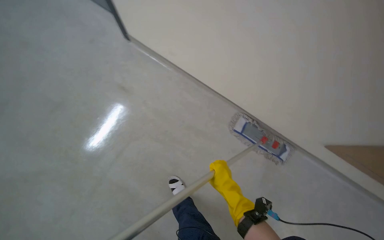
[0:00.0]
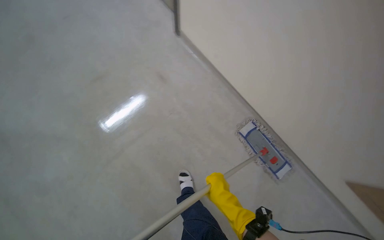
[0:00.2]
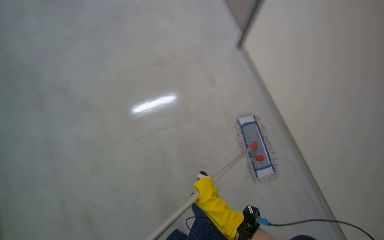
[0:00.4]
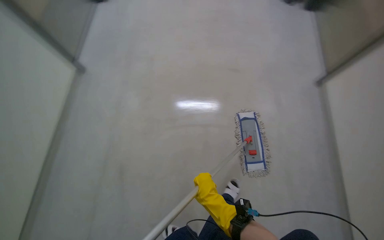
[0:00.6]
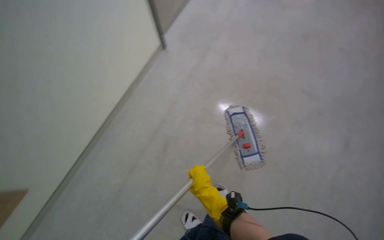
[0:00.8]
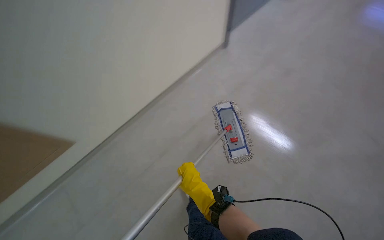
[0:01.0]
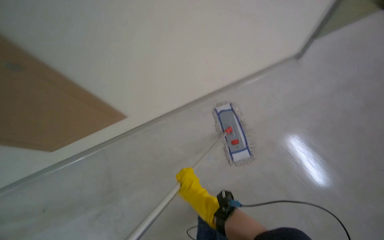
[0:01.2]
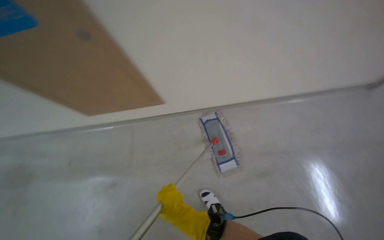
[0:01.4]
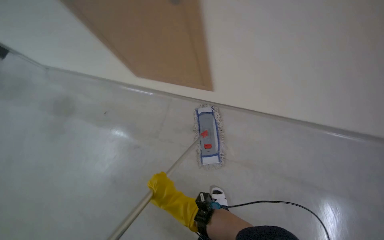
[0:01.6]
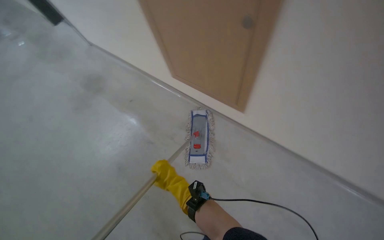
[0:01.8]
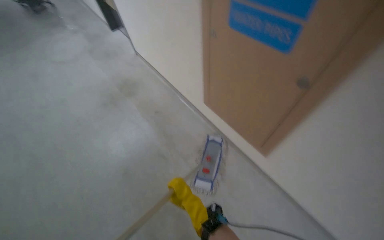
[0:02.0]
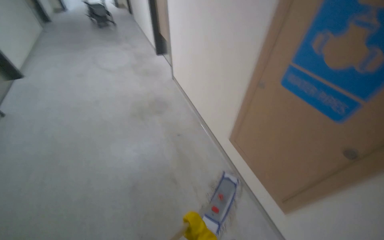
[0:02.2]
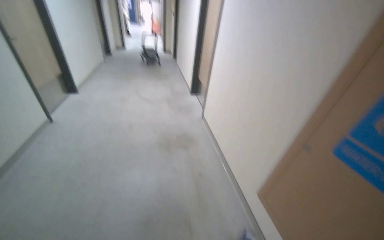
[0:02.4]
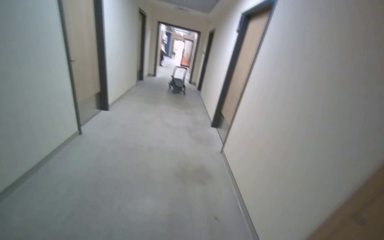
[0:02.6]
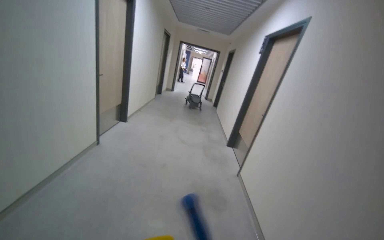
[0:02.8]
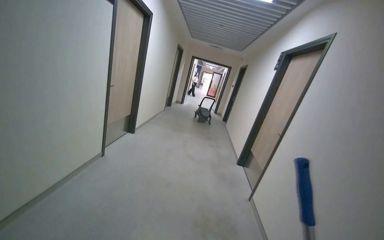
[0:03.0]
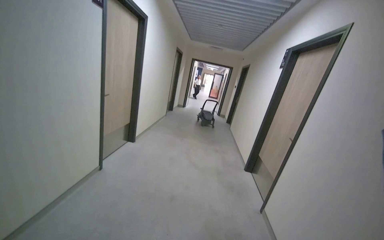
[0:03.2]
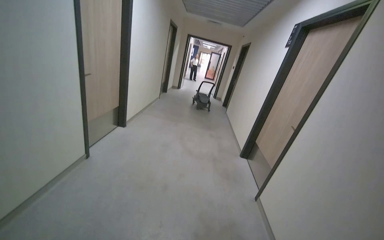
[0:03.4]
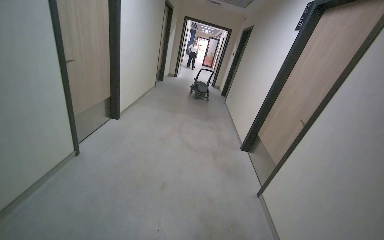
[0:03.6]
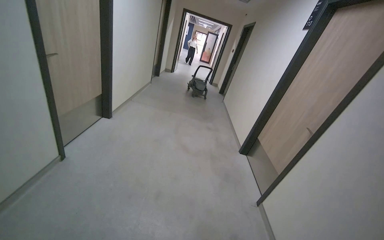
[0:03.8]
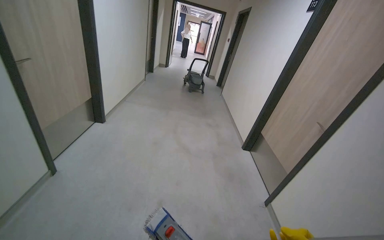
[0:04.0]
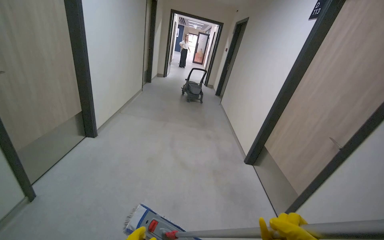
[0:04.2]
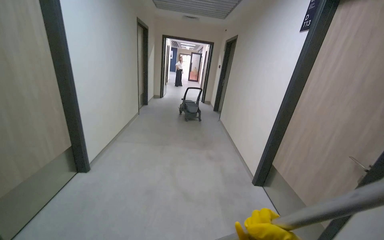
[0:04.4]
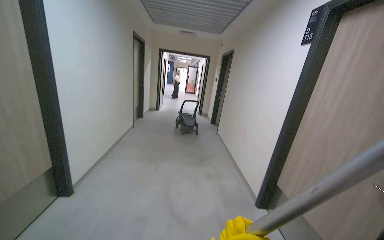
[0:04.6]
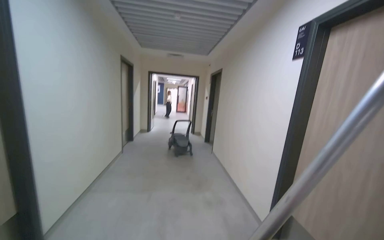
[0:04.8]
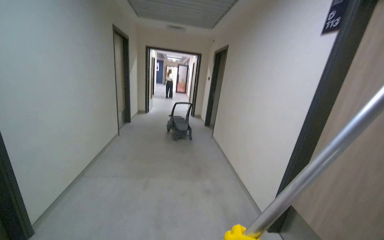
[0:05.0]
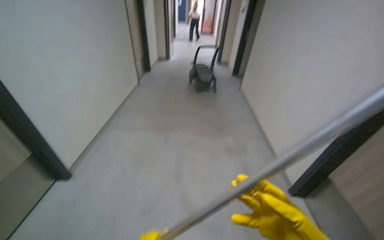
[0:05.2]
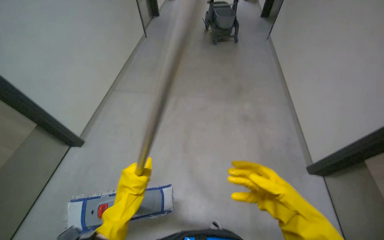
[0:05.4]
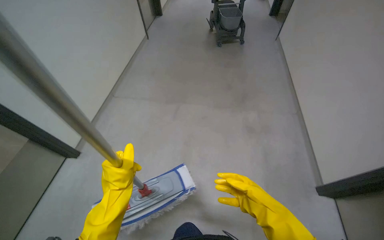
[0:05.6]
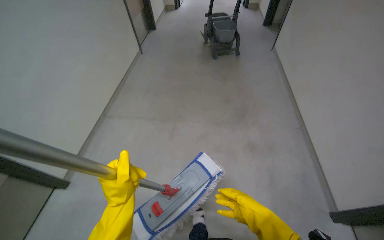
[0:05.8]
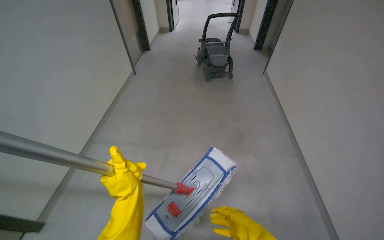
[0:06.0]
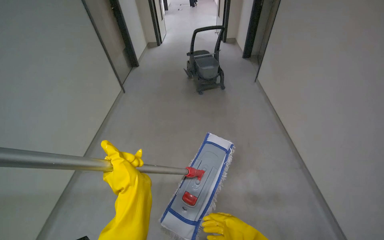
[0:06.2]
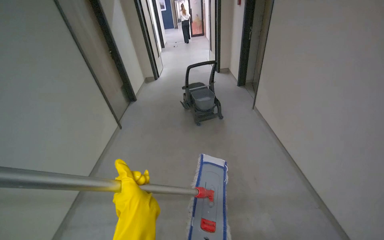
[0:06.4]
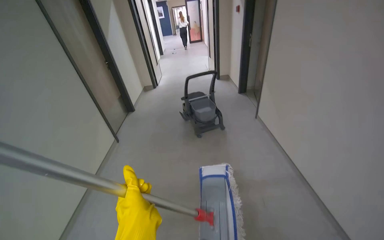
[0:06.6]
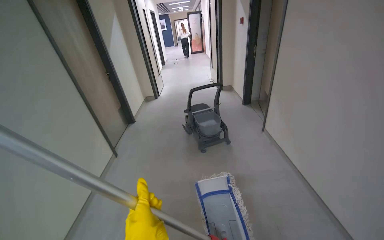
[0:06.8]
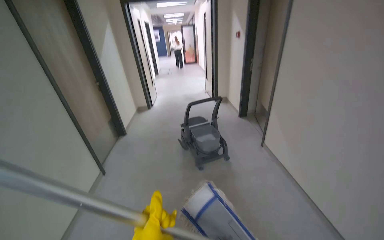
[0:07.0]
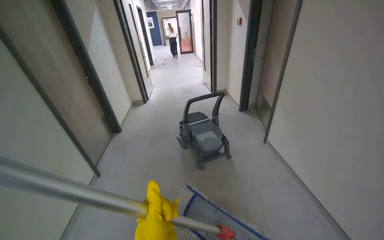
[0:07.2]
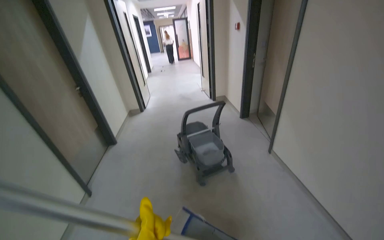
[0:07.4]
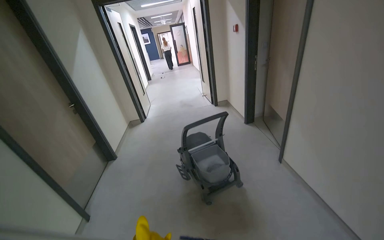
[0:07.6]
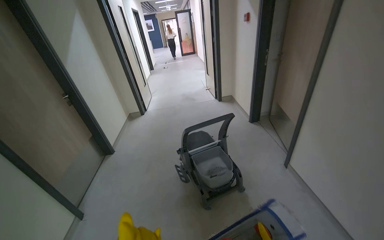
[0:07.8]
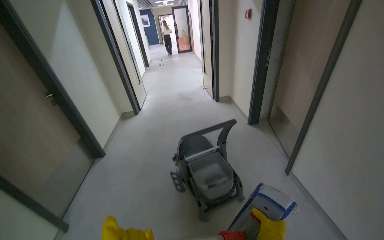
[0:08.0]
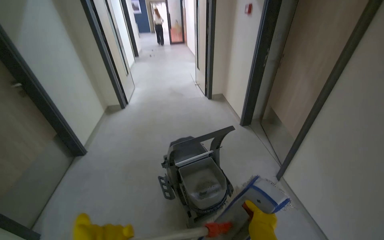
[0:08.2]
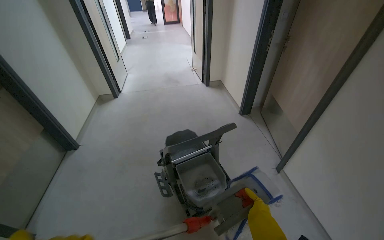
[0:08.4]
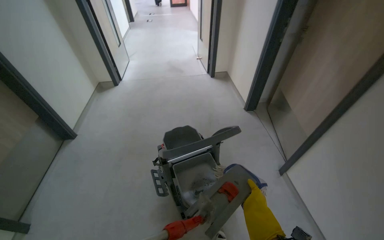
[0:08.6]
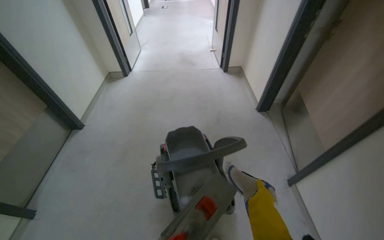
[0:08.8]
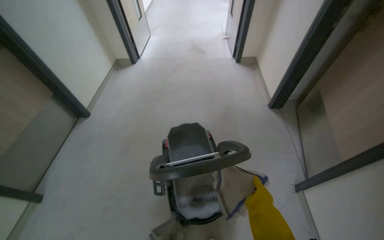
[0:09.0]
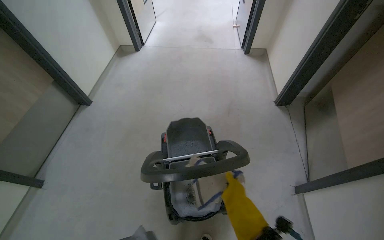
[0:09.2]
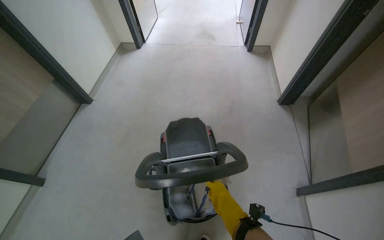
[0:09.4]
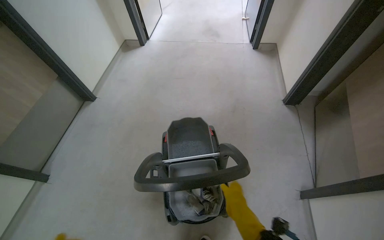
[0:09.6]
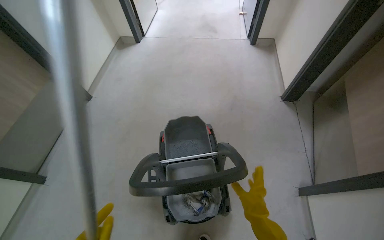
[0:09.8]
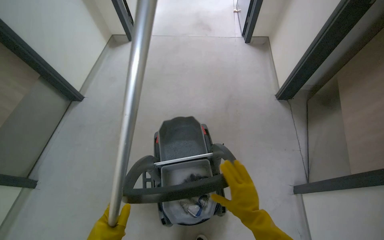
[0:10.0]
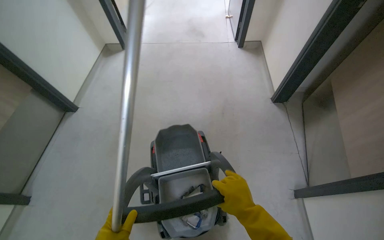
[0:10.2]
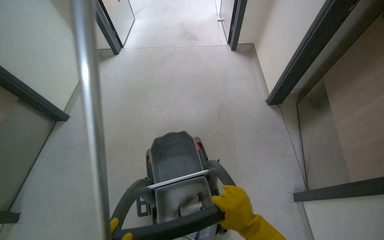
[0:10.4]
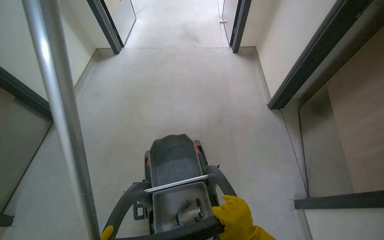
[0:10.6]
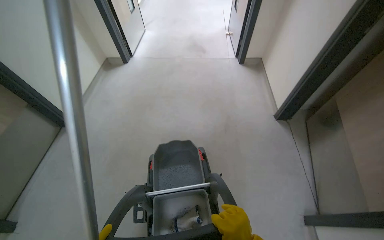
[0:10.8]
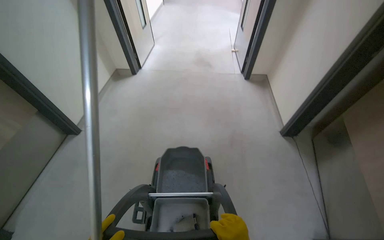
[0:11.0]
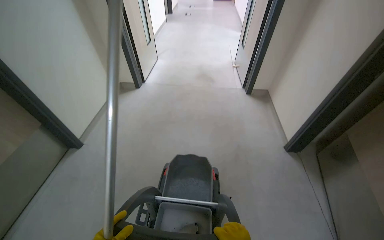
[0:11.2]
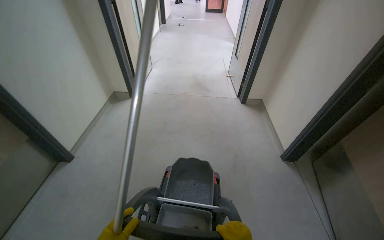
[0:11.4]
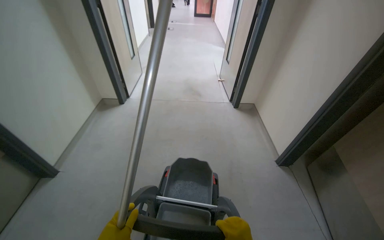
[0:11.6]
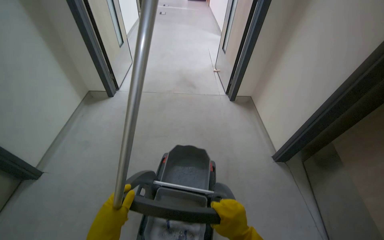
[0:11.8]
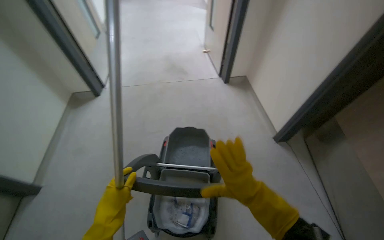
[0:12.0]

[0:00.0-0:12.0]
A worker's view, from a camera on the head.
Job: mopping floor.
The whole recording: Mopping hallway floor. The worker mops the hallway floor, wringing out the mop head and moving the cleaning cart as needed.
0:00.0 to 0:01.6: The view pans to the right by some 20 degrees. The wearer looks approximately 15 degrees further downward. The scene rotates clockwise by roughly 25 degrees.
0:01.6 to 0:03.0: The camera is carried some 90 cm. The wearer's head swings some 70 degrees to the left. The wearer looks roughly 50 degrees further upward.
0:03.0 to 0:04.4: The wearer moves approximately 1 m.
0:04.4 to 0:06.0: The wearer moves some 1 m. The camera pitches downward, by about 15 degrees.
0:06.0 to 0:07.6: The wearer moves approximately 90 cm. The camera pitches upward, by some 20 degrees.
0:07.6 to 0:09.0: The camera is carried about 90 cm. The wearer looks roughly 25 degrees further downward.
0:09.0 to 0:10.4: The right hand moves roughly 20 cm farther from the camera and comes back.
0:10.4 to 0:12.0: The view tilts approximately 10 degrees upward.

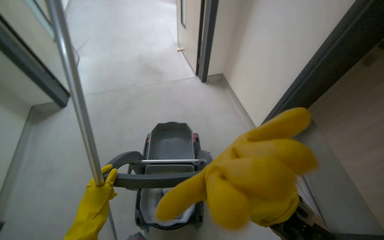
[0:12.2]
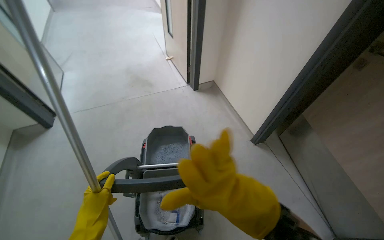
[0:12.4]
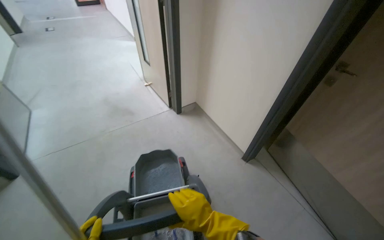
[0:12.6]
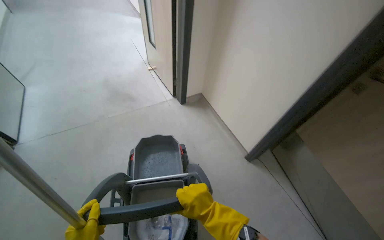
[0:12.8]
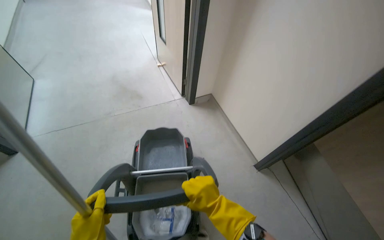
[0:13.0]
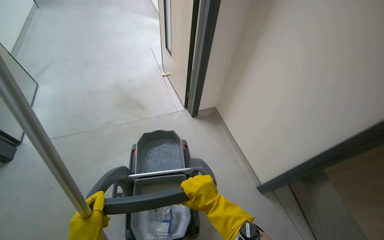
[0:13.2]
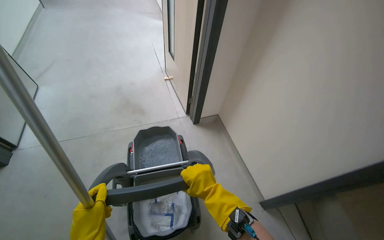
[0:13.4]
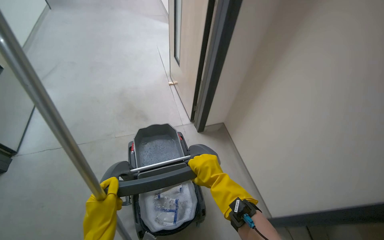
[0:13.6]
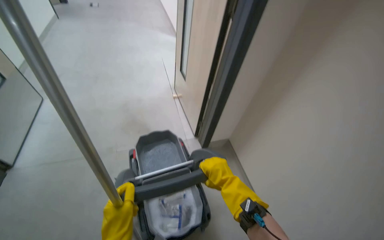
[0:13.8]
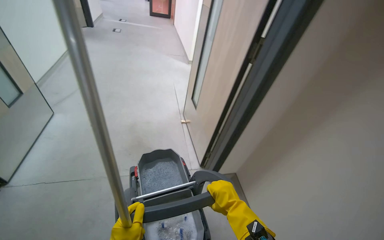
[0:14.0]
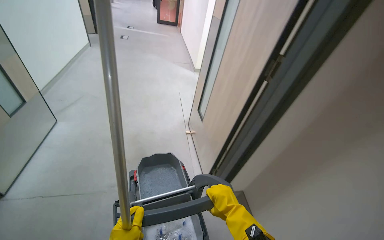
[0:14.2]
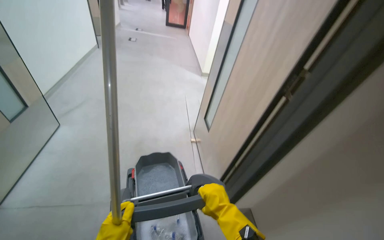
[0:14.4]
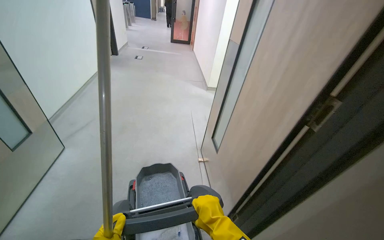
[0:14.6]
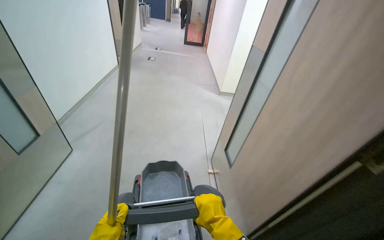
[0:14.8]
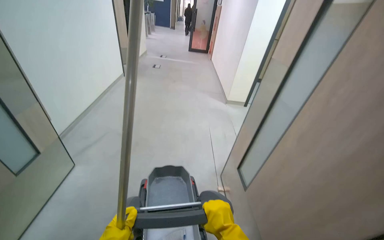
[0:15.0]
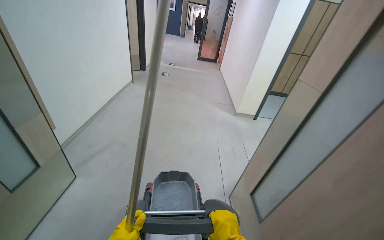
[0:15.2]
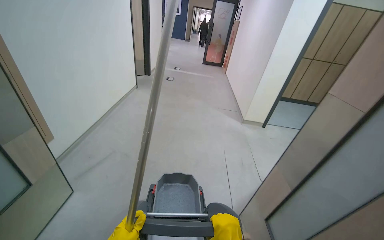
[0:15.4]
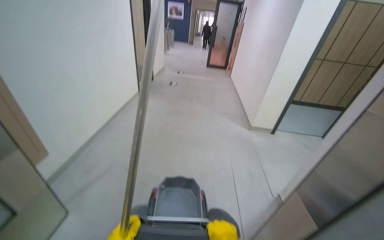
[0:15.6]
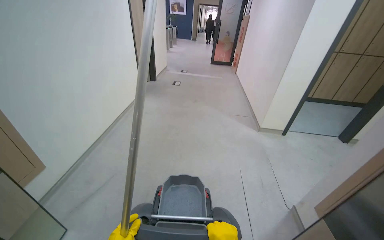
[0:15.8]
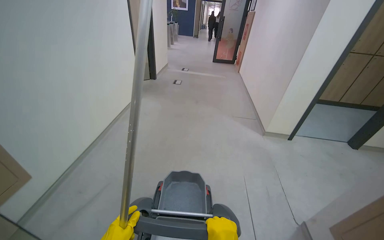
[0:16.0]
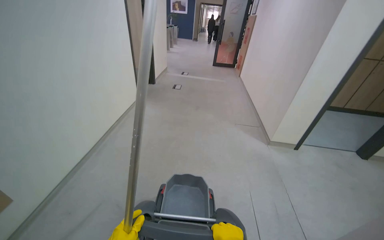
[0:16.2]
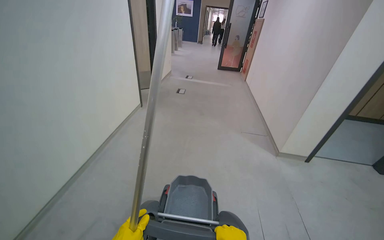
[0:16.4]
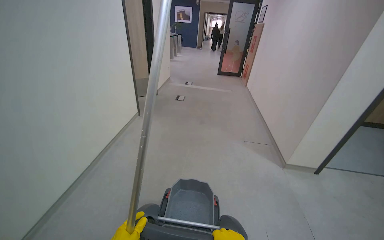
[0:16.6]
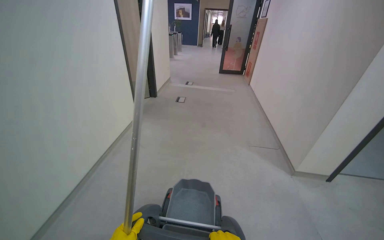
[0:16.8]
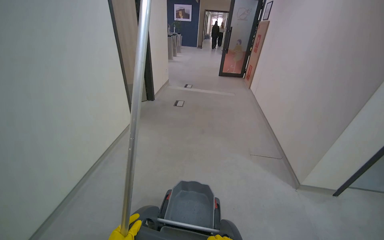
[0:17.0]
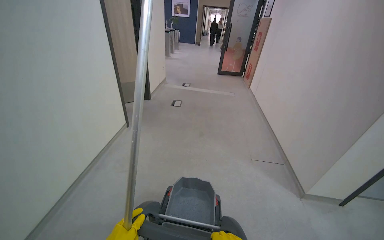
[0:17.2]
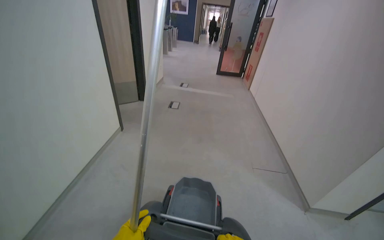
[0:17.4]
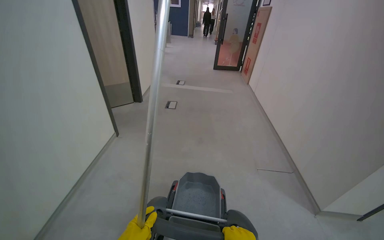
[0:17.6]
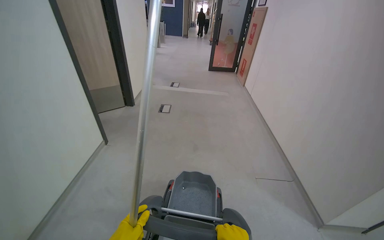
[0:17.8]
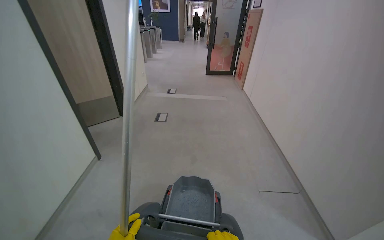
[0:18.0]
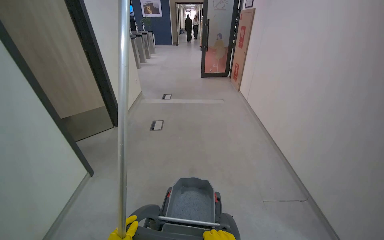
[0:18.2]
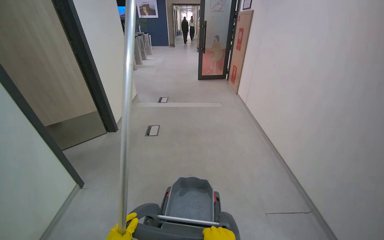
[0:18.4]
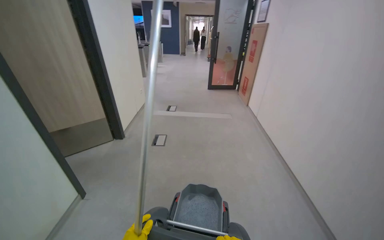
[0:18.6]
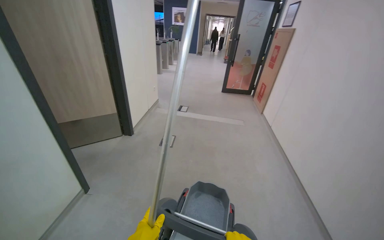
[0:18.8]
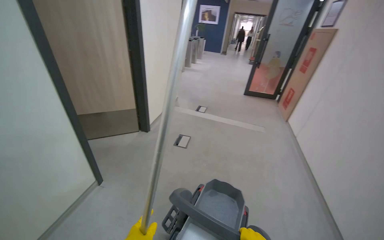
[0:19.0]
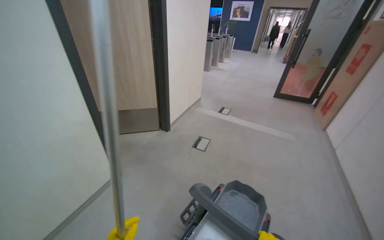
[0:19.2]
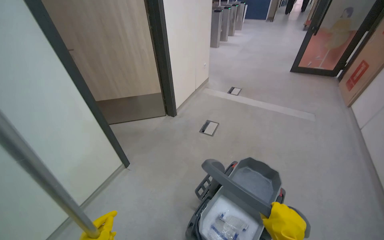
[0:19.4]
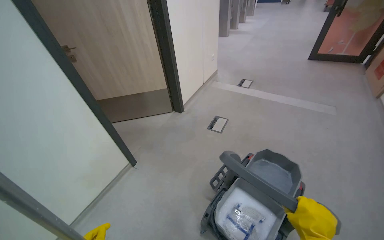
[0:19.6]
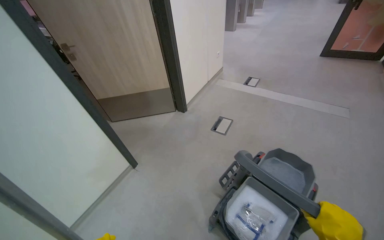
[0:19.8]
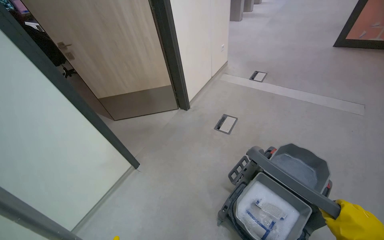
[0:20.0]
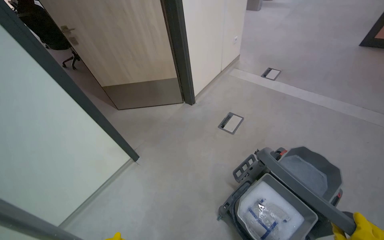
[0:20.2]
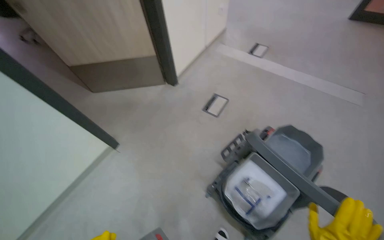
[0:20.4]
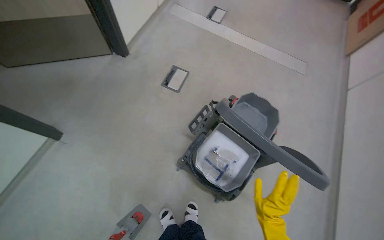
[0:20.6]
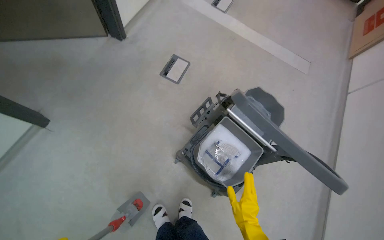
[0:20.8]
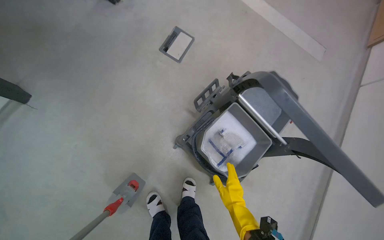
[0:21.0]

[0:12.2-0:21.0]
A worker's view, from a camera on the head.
Job: mopping floor.
The whole recording: Mopping hallway floor. The worker mops the hallway floor, wringing out the mop head and moving the cleaning cart as needed.
0:12.2 to 0:13.6: The right hand moves farther from the camera, approximately 35 cm.
0:15.2 to 0:16.6: The wearer moves about 1 m.
0:16.6 to 0:18.0: The camera travels about 70 cm.
0:18.0 to 0:19.6: The camera is carried some 50 cm. The wearer's head swings roughly 30 degrees to the left.
0:19.6 to 0:21.0: The head travels some 60 cm. The camera sweeps to the right, by about 15 degrees. The camera pitches downward, by approximately 30 degrees.
